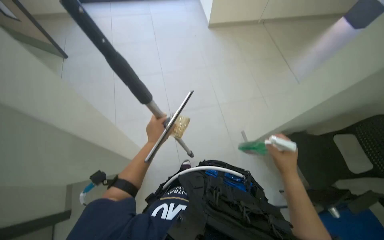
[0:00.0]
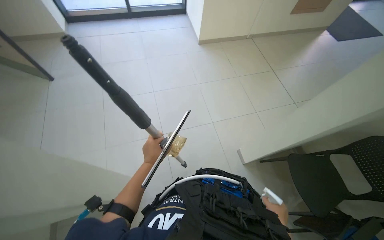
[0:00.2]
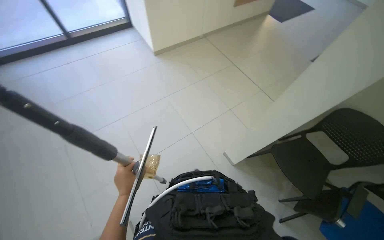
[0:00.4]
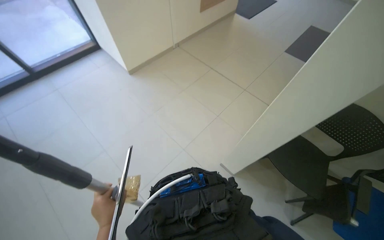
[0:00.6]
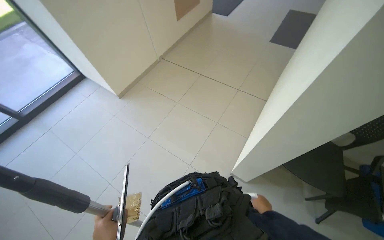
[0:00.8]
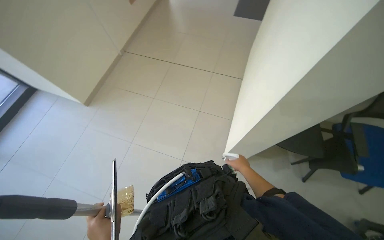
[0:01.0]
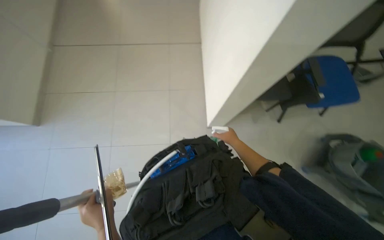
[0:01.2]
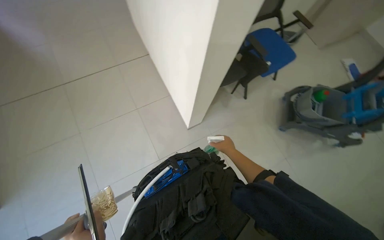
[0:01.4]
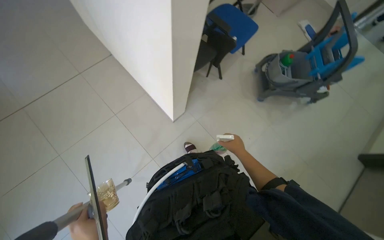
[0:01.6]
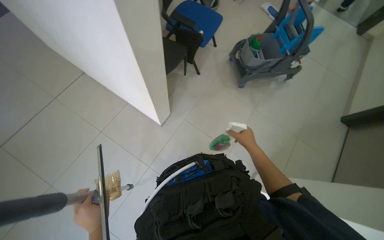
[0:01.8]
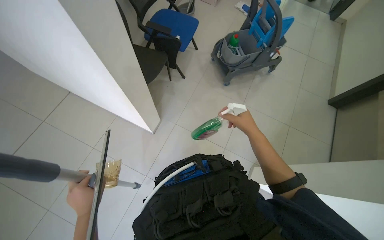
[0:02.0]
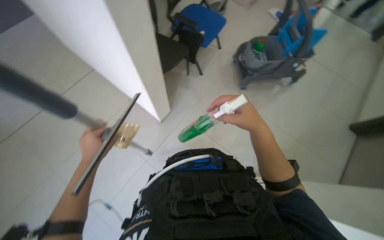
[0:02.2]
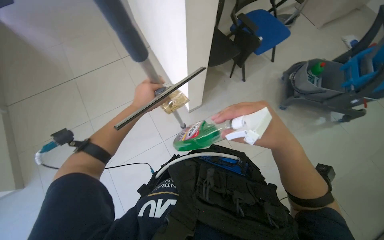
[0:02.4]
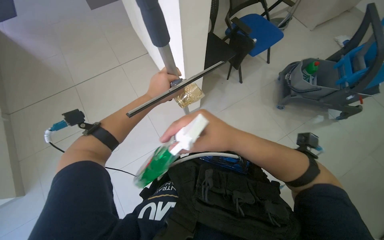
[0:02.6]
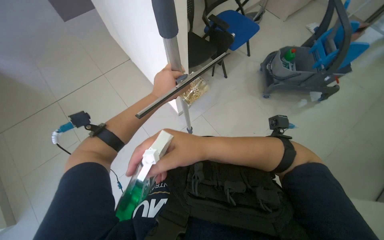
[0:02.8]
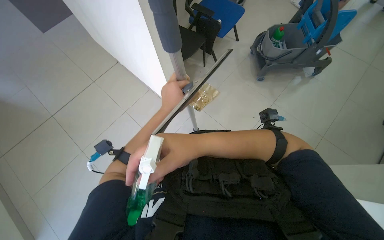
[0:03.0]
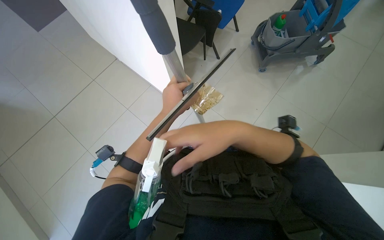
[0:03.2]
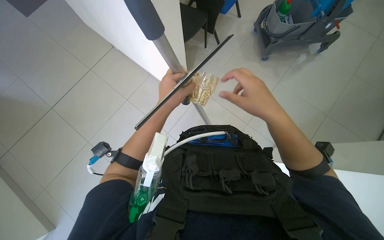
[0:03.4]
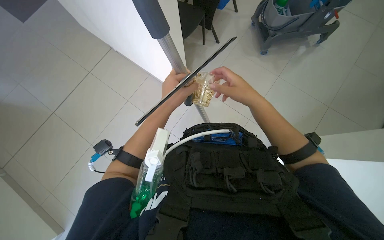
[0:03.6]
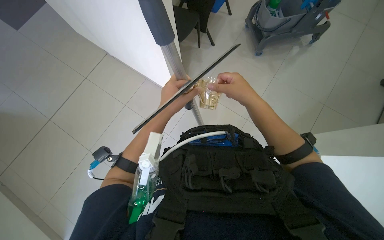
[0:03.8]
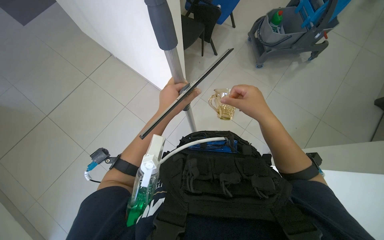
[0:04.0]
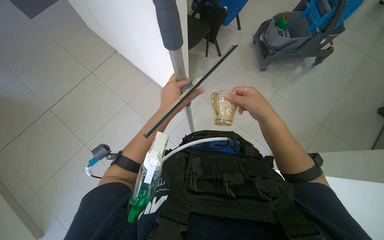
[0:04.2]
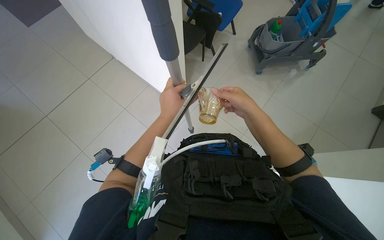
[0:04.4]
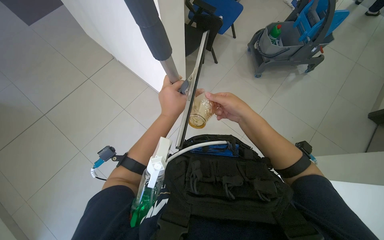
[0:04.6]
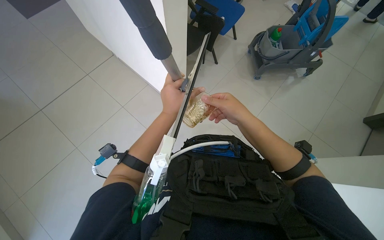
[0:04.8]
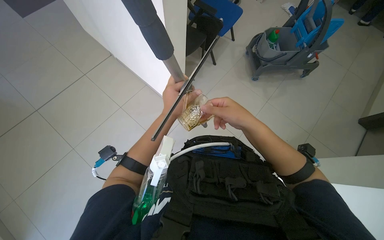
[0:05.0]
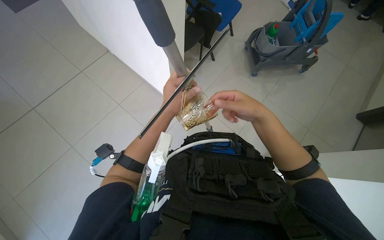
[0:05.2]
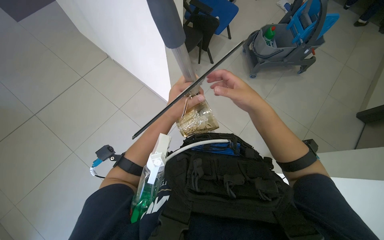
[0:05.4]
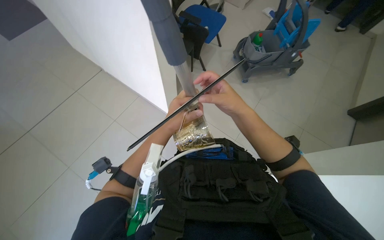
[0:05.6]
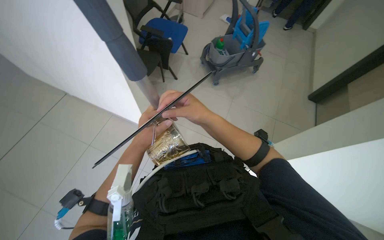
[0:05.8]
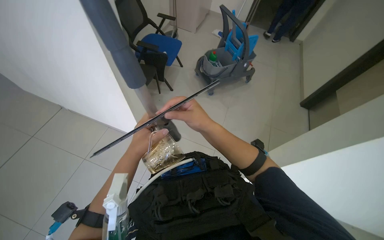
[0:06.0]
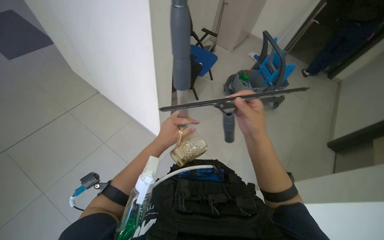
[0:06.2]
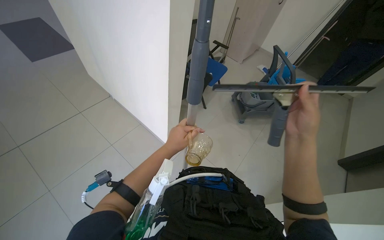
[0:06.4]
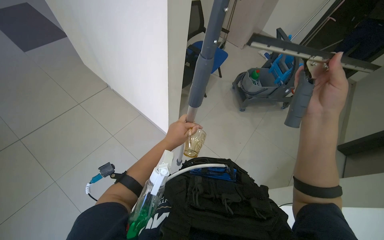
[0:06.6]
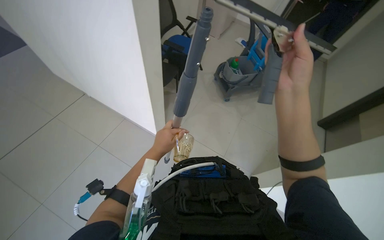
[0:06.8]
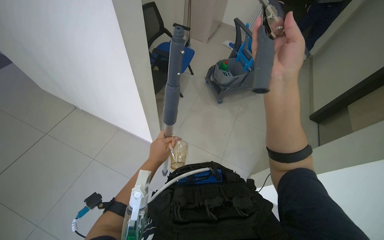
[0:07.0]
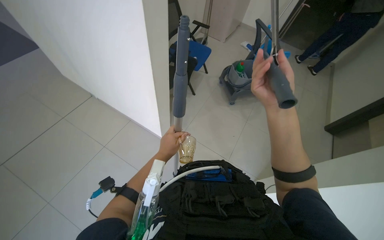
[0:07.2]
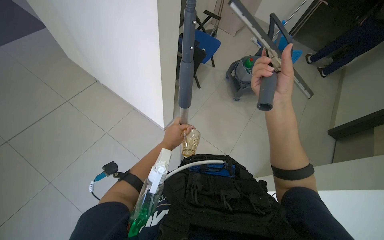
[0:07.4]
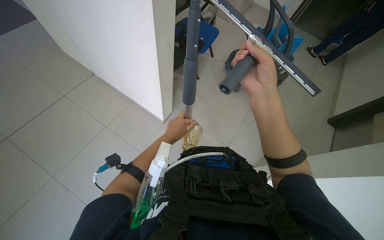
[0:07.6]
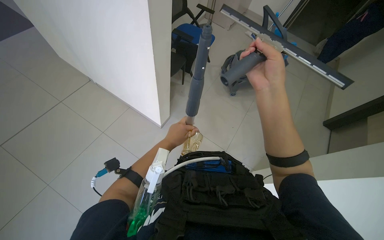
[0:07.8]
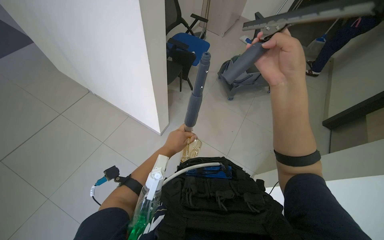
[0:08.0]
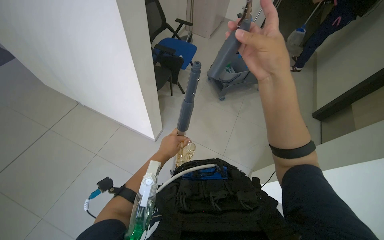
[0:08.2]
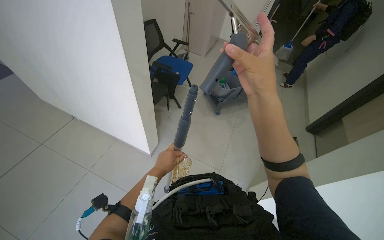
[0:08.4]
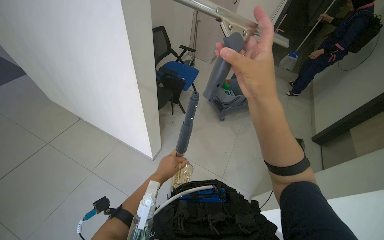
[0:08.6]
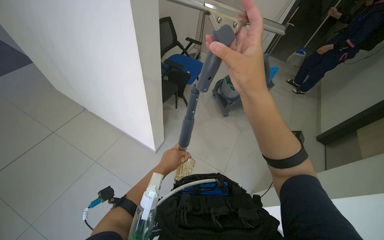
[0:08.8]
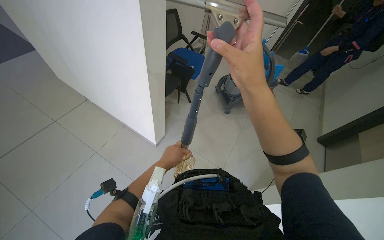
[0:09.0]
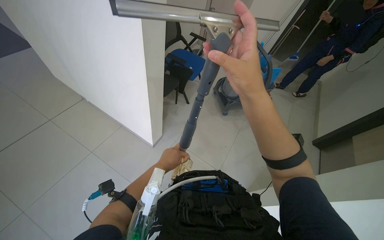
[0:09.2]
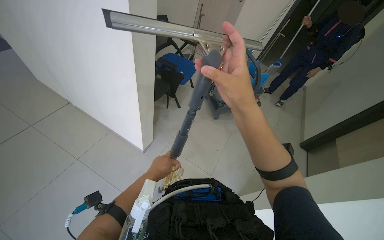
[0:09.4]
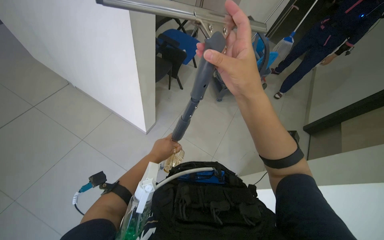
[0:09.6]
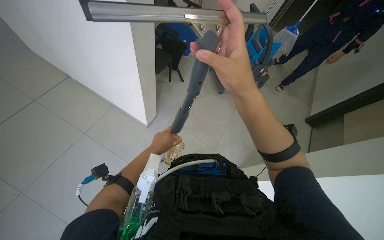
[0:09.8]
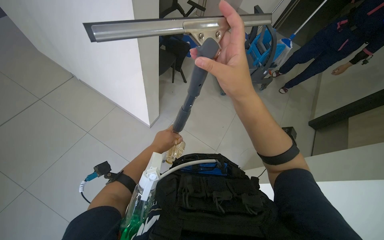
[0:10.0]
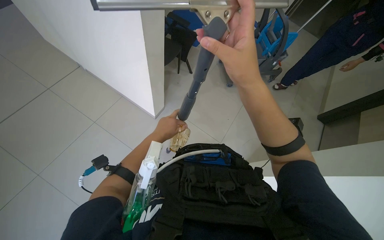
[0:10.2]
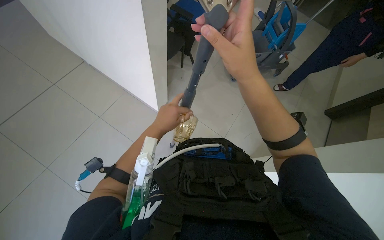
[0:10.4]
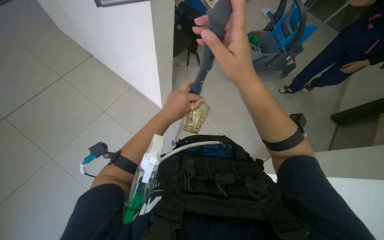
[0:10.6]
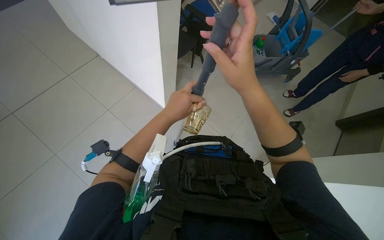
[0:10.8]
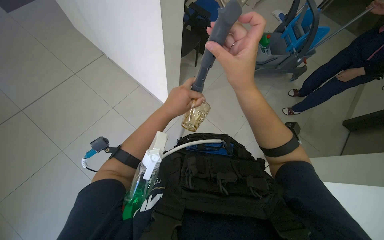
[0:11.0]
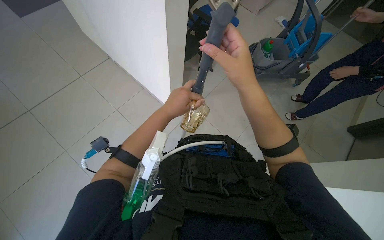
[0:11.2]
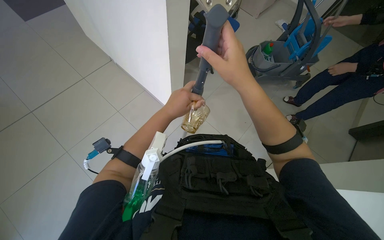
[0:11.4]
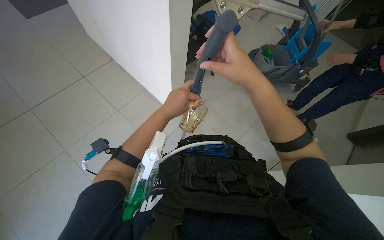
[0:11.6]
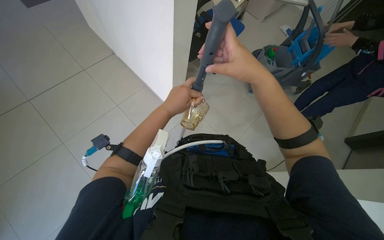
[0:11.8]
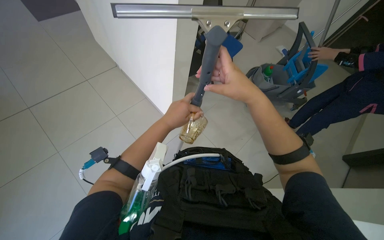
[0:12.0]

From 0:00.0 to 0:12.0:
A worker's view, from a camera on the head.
Job: preparing cleaning supplies.
The whole recording: Preparing window cleaning tool. The worker attaches a cup to the squeegee handle and adjusts the tool for use.
From 0:00.0 to 0:01.6: The camera is carried some 50 cm. The wearer's head swings some 105 degrees to the right.
From 0:03.0 to 0:04.4: The right hand goes about 10 cm up the picture.
From 0:04.4 to 0:06.0: The head rotates roughly 20 degrees to the right.
From 0:06.0 to 0:07.6: The right hand heads up the picture, covering approximately 10 cm.
From 0:07.6 to 0:09.0: The right hand is displaced nearer to the camera by approximately 10 cm.
From 0:09.0 to 0:10.4: The hands make small movements and keep their place.
From 0:10.4 to 0:12.0: The hands stay close to where they were, moving slightly.

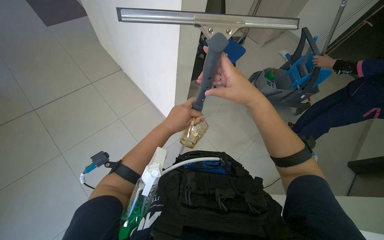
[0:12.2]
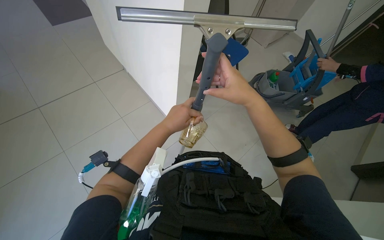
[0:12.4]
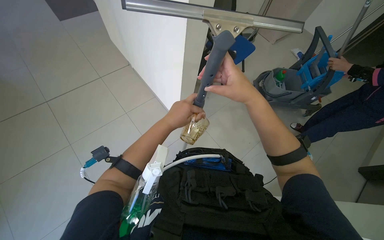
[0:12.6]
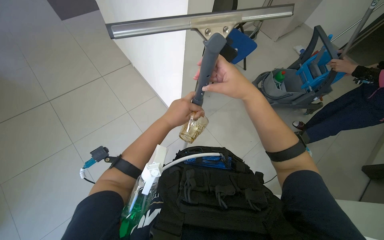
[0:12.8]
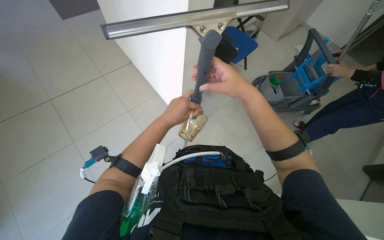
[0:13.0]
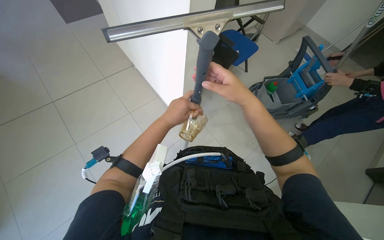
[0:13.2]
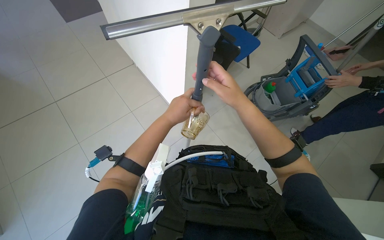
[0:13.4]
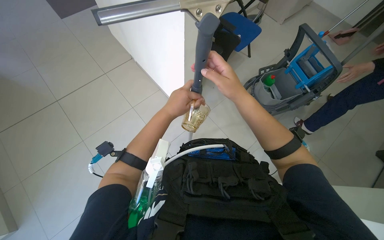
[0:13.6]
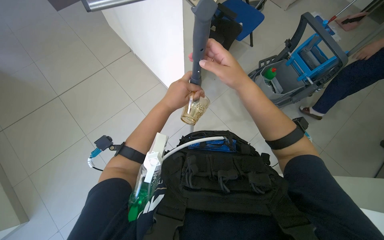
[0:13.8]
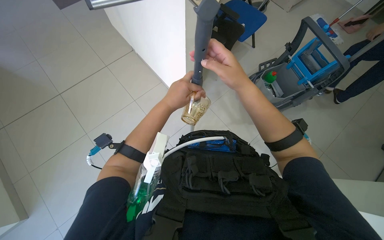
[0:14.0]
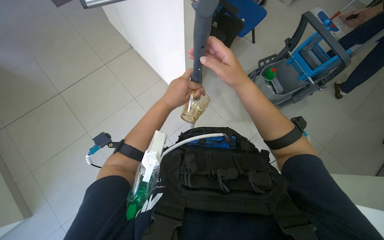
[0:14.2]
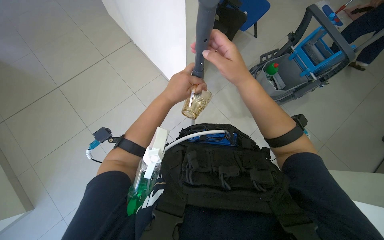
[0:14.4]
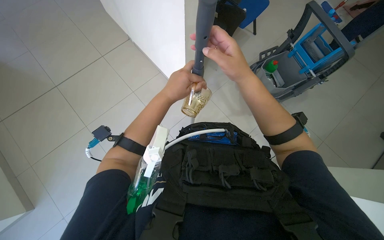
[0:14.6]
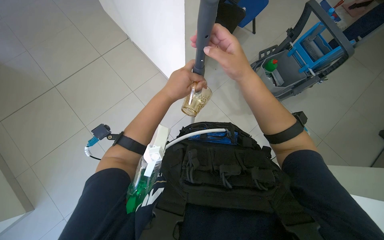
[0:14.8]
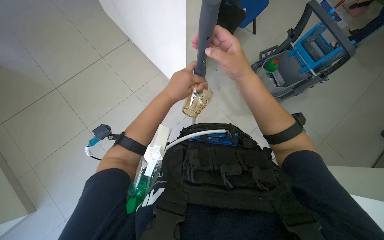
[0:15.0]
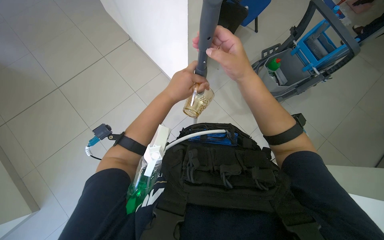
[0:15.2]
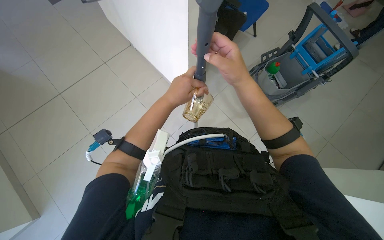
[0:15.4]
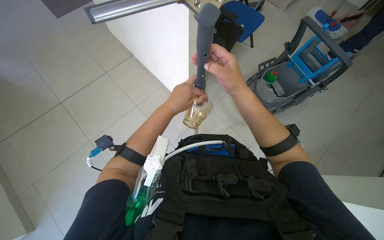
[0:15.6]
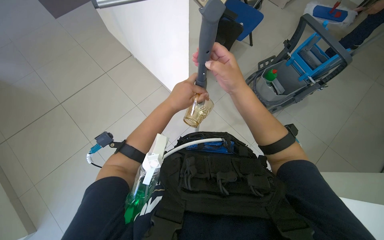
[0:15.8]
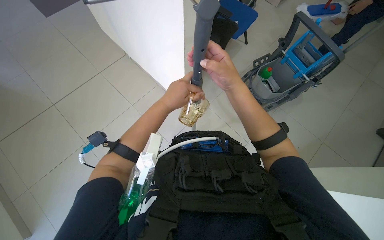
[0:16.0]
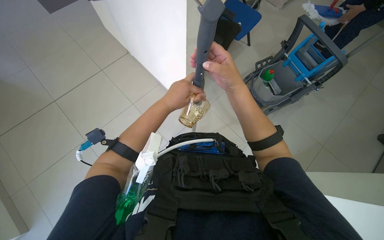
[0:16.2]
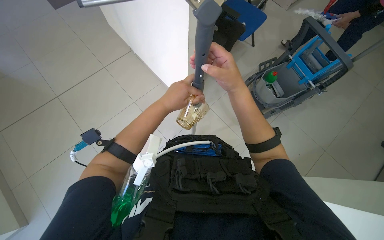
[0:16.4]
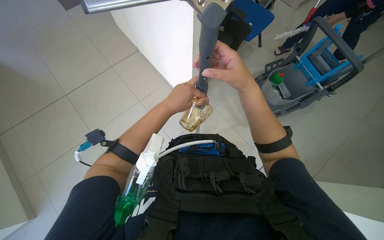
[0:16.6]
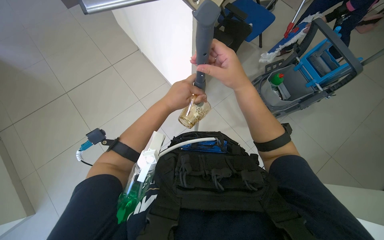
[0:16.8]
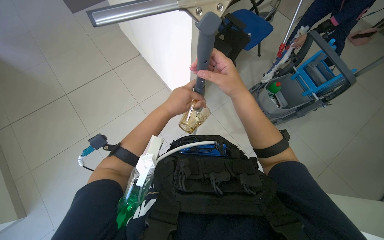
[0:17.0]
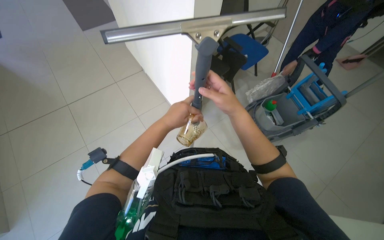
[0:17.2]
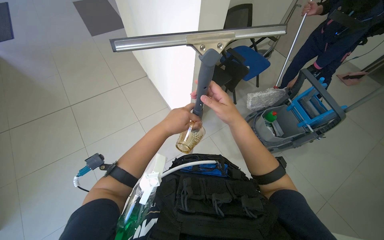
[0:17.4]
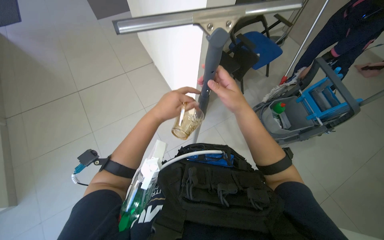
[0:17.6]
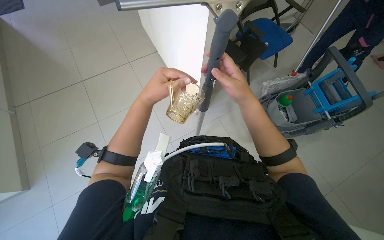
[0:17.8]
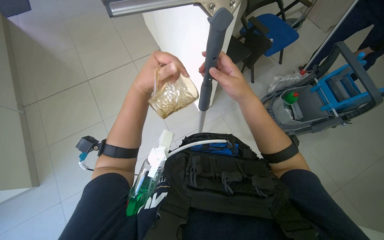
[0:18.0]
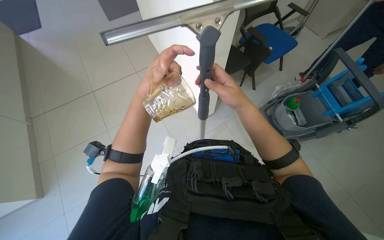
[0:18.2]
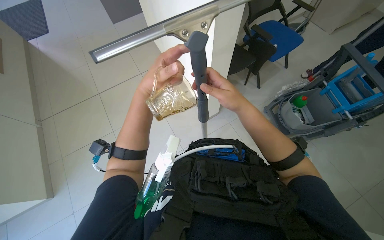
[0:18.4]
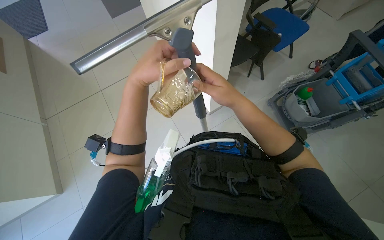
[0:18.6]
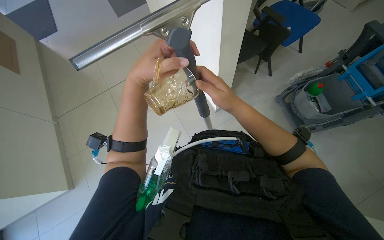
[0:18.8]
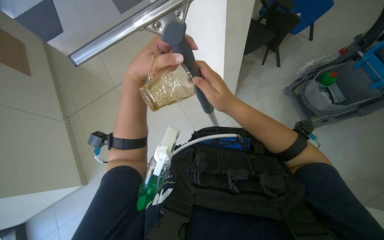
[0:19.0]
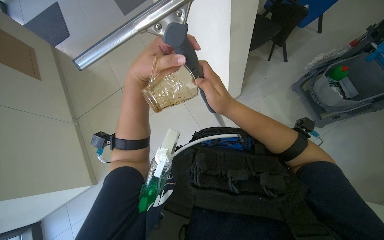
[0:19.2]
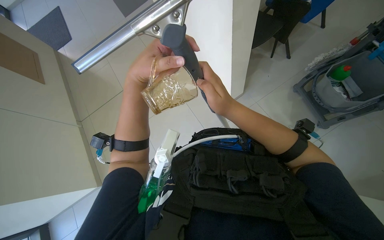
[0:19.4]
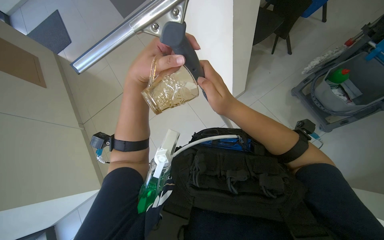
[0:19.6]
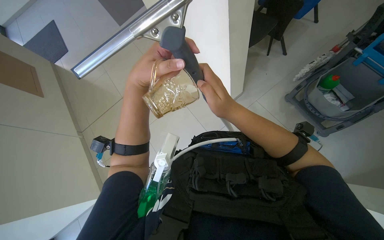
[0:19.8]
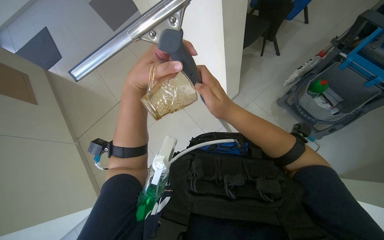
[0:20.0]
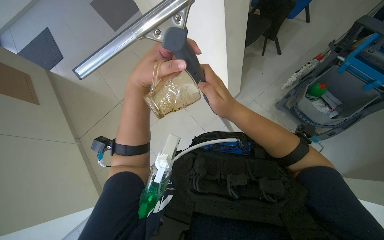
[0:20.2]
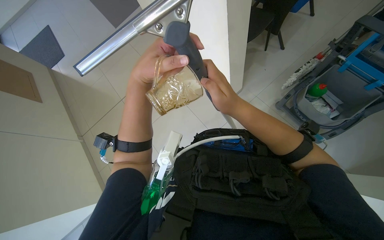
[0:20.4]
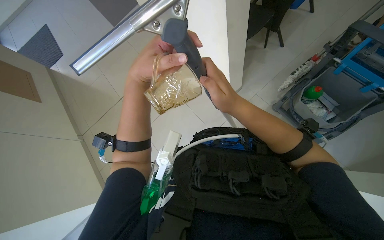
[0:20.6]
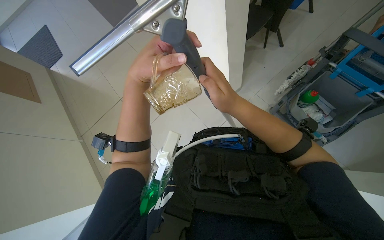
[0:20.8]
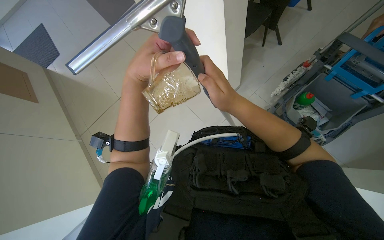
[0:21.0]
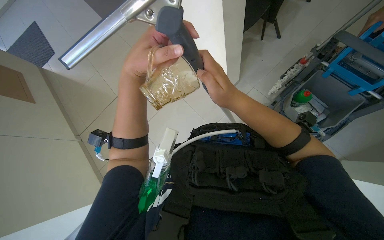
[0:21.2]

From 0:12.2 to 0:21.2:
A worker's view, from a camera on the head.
Job: preparing cleaning supplies.
The whole recording: Preparing window cleaning tool. The worker attaches a cup to the squeegee handle and adjusts the tool for use.
From 0:12.2 to 0:13.8: The hands stay close to where they were, moving slightly.
From 0:13.8 to 0:15.2: Neither hand changes place.
From 0:15.2 to 0:16.6: The hands make small movements and keep their place.
From 0:16.6 to 0:18.2: The left hand travels to the left by some 10 cm.
From 0:18.2 to 0:19.8: The left hand heads nearer to the camera, covering approximately 10 cm.
From 0:19.8 to 0:21.2: The hands work in one place, with small movements.
